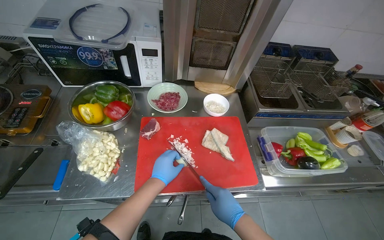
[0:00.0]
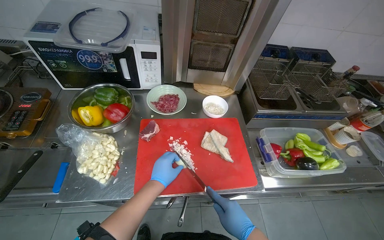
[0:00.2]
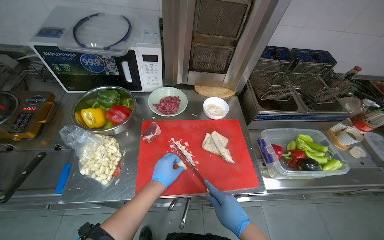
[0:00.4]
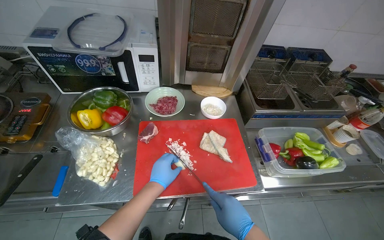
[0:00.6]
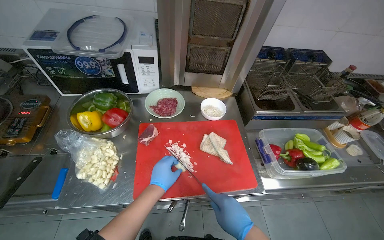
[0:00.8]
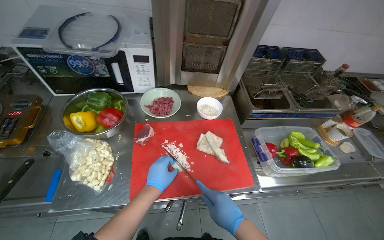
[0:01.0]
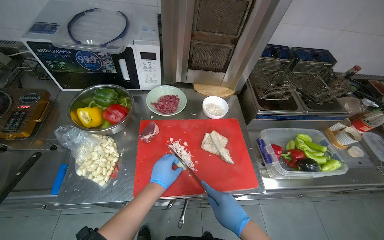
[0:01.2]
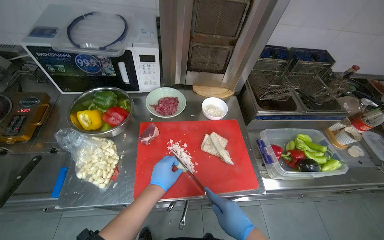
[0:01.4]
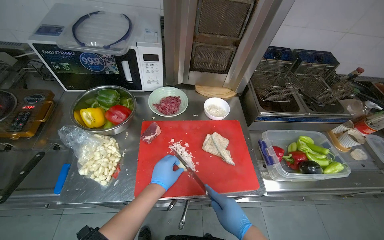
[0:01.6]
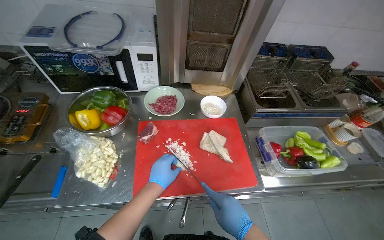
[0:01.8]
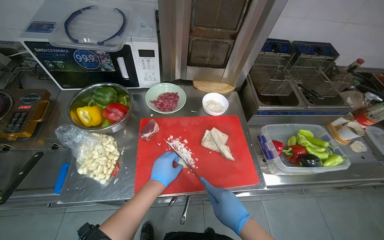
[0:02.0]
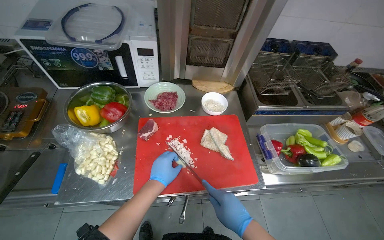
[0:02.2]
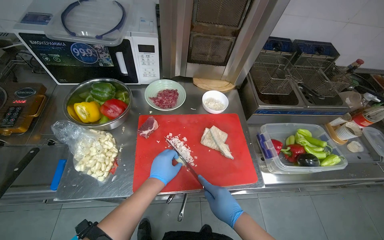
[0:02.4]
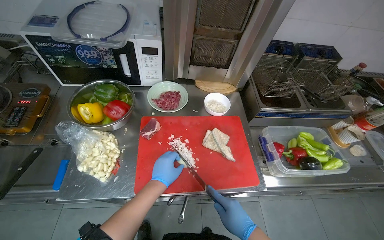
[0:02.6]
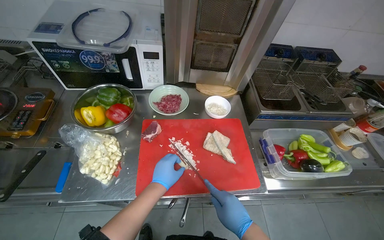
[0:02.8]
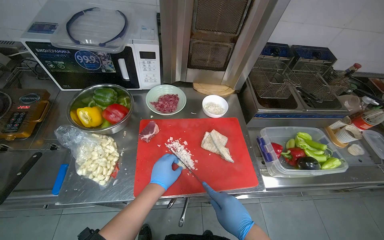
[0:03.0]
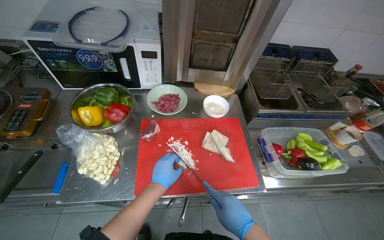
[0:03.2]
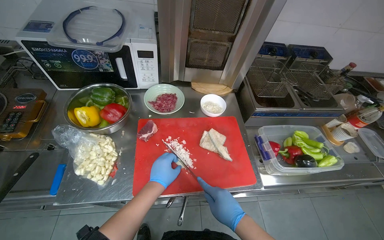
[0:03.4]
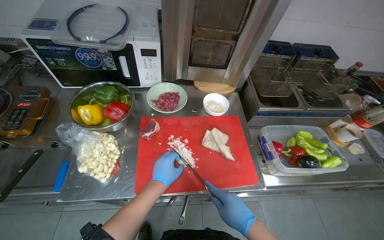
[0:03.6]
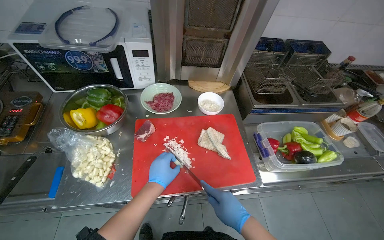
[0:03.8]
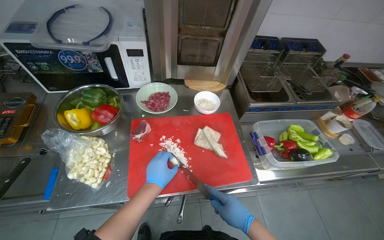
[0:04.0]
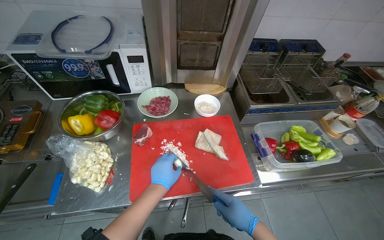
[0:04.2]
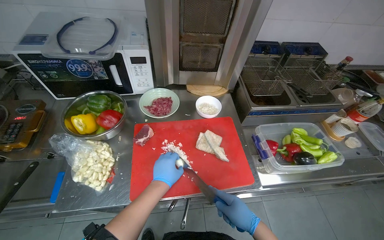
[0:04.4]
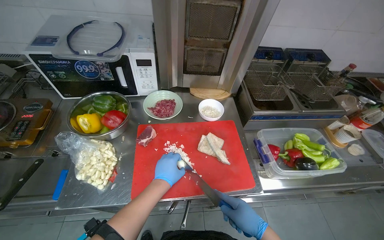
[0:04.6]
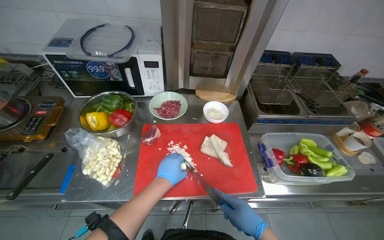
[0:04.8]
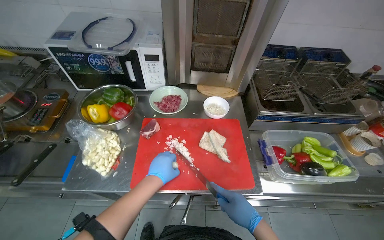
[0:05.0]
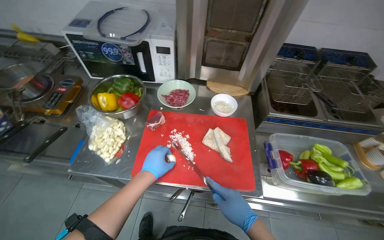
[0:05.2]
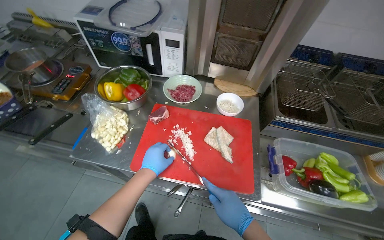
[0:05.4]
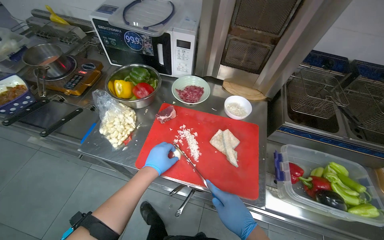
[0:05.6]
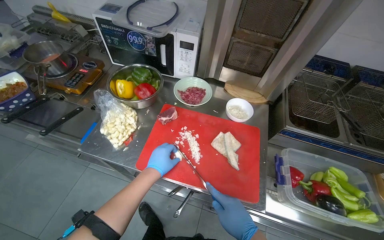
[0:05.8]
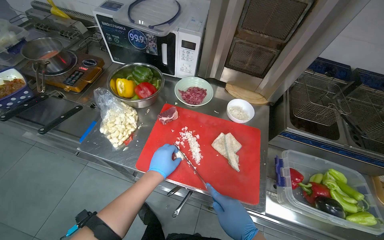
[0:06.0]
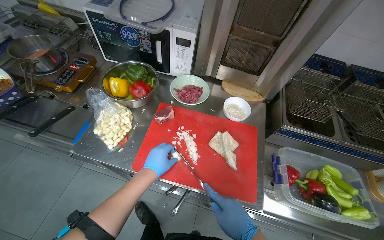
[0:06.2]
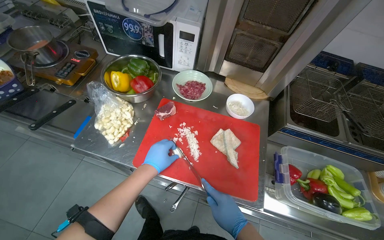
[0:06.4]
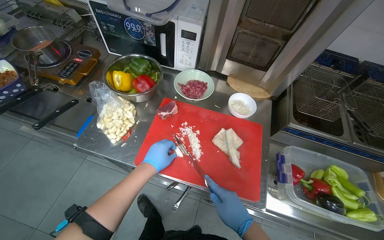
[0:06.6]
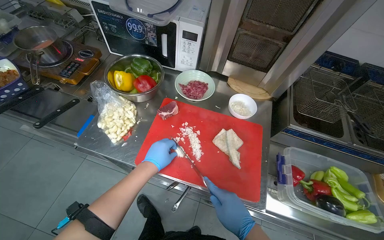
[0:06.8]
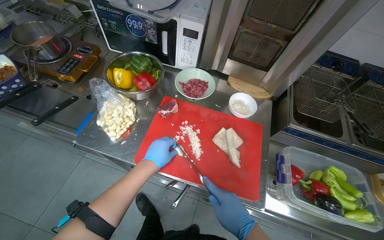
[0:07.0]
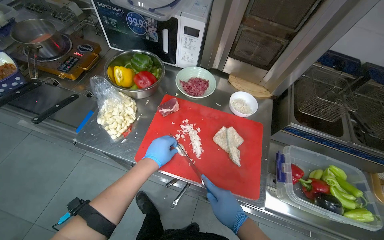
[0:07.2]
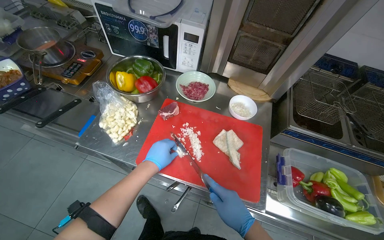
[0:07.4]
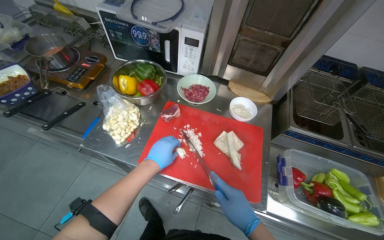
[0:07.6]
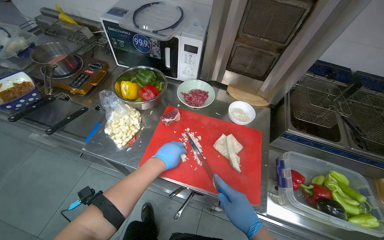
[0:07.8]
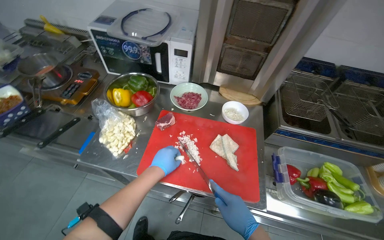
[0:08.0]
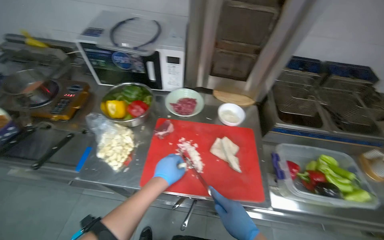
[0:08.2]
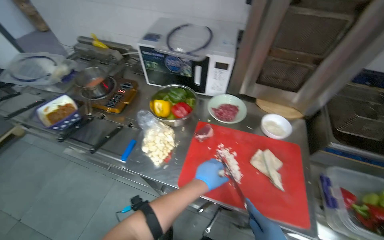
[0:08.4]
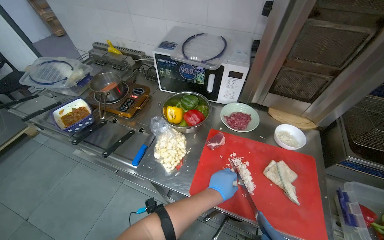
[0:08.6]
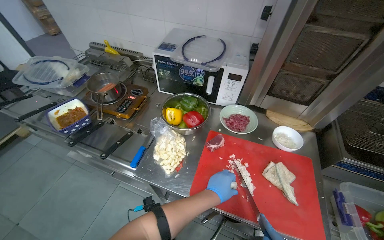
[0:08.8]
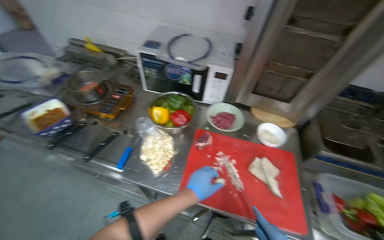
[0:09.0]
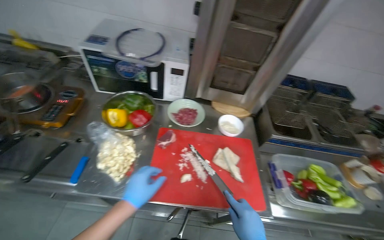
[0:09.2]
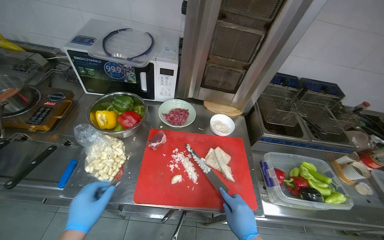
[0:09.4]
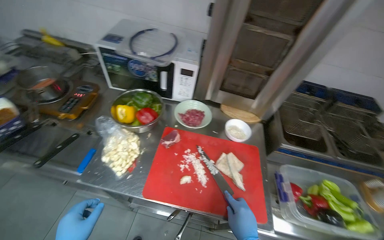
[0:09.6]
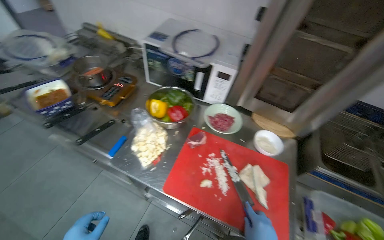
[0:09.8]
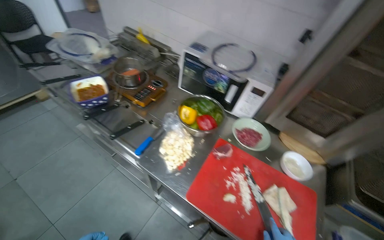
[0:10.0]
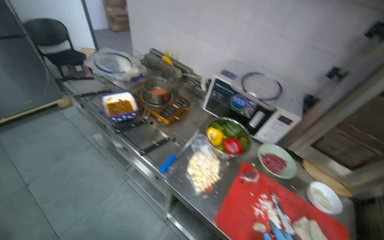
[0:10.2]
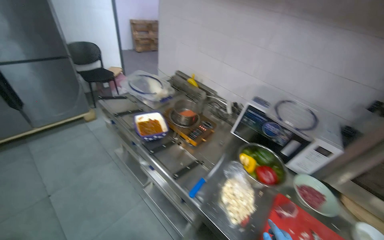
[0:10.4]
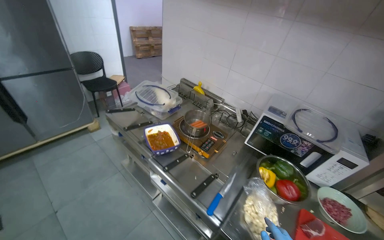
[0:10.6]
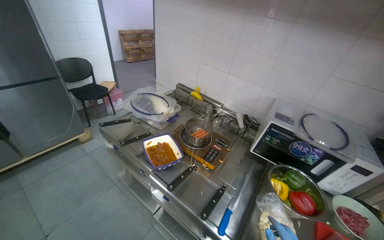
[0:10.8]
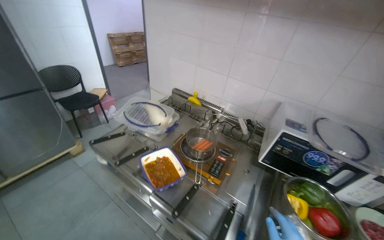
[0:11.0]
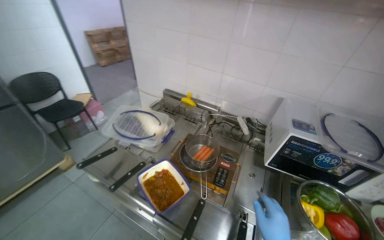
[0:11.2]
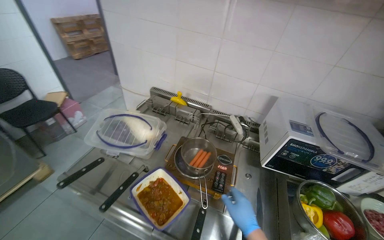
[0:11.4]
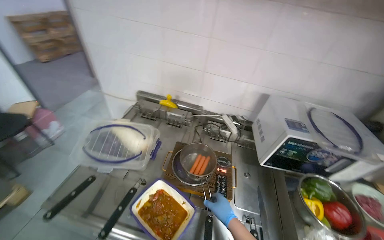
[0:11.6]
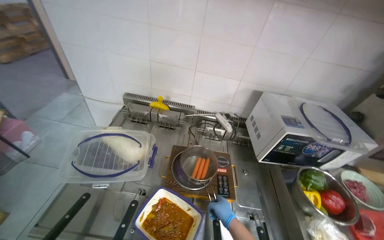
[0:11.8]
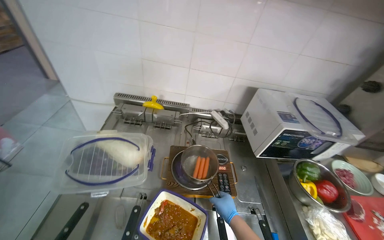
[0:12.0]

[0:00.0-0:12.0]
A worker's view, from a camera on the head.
Job: preparing food.
The whole recording: Chopping onions on cutting board. The worker chops onions on a red cutting board and performs other kitchen tasks in between.
0:00.0 to 0:04.4: The hands make small movements and keep their place.
0:04.4 to 0:06.0: The head turns to the left by about 25 degrees.
0:06.0 to 0:07.6: The hands are busy where they are.
0:09.0 to 0:10.4: The wearer's head swings about 25 degrees to the left. The camera pitches upward, by approximately 15 degrees.
0:10.4 to 0:12.0: The wearer moves approximately 70 cm. The head rotates about 40 degrees to the right.

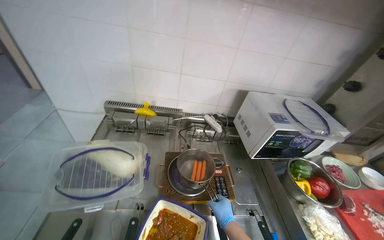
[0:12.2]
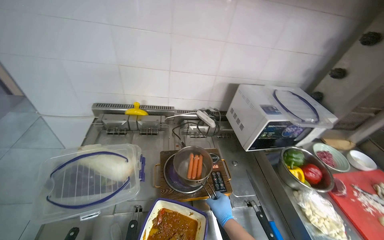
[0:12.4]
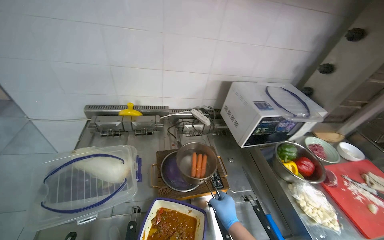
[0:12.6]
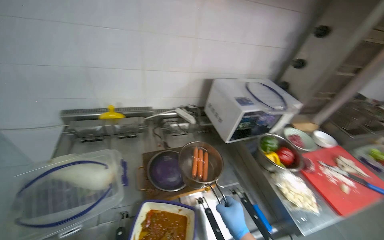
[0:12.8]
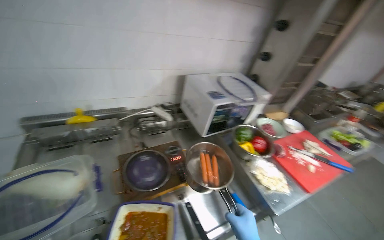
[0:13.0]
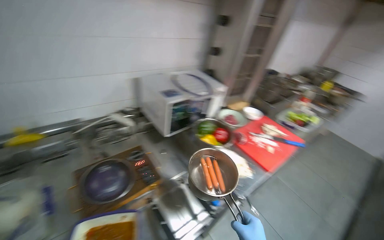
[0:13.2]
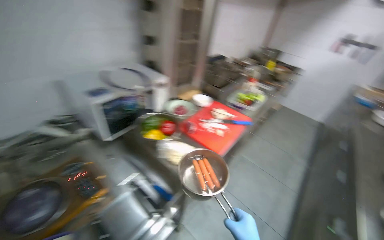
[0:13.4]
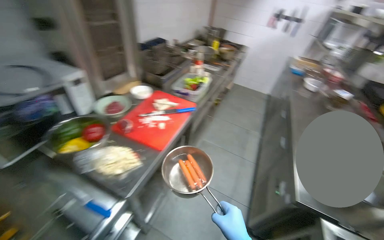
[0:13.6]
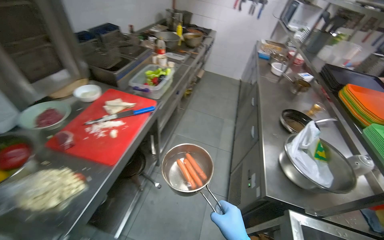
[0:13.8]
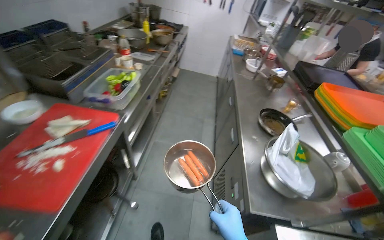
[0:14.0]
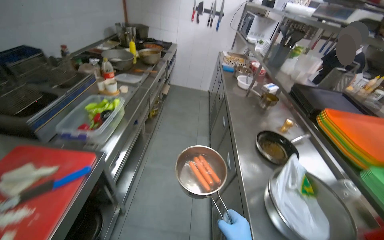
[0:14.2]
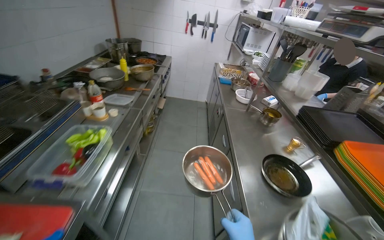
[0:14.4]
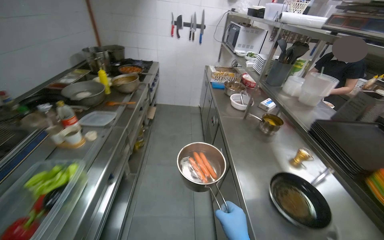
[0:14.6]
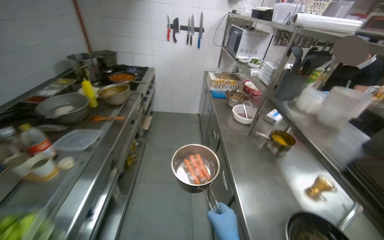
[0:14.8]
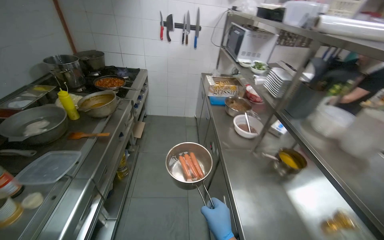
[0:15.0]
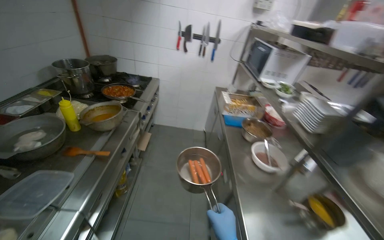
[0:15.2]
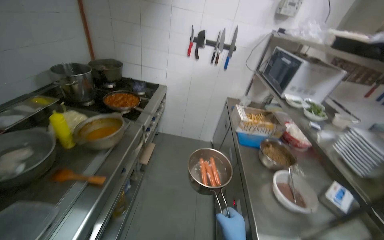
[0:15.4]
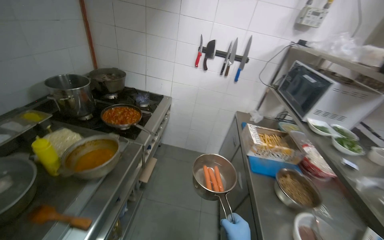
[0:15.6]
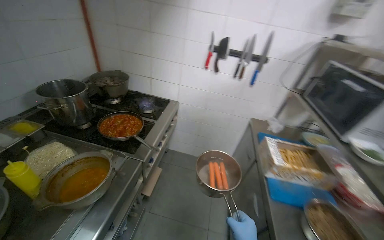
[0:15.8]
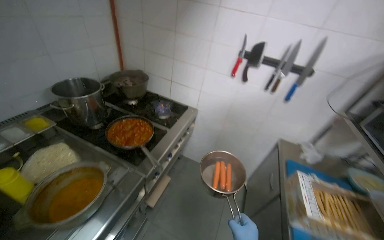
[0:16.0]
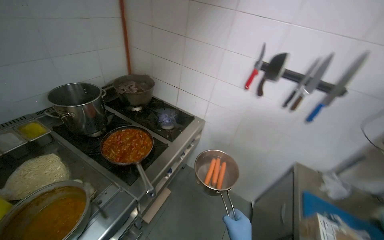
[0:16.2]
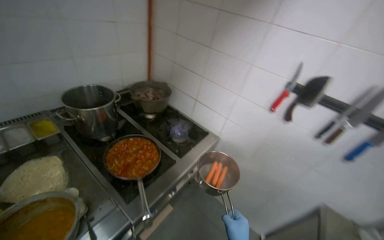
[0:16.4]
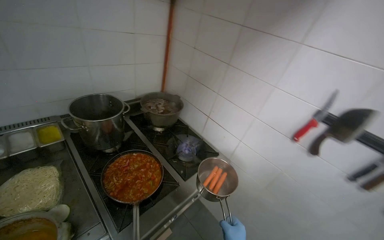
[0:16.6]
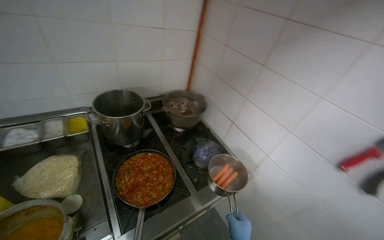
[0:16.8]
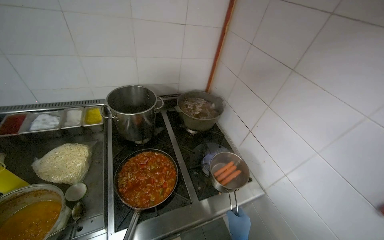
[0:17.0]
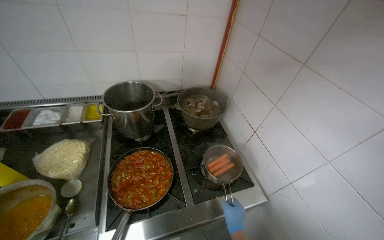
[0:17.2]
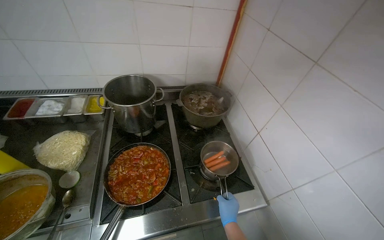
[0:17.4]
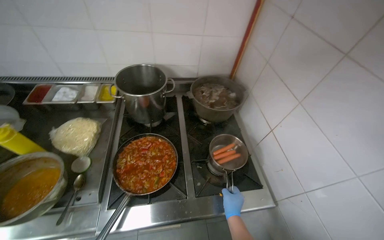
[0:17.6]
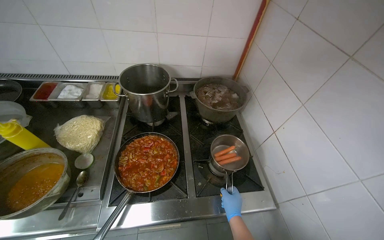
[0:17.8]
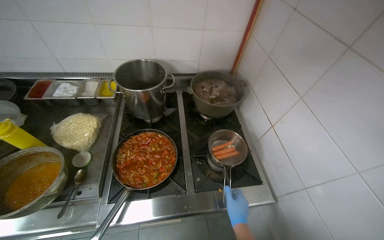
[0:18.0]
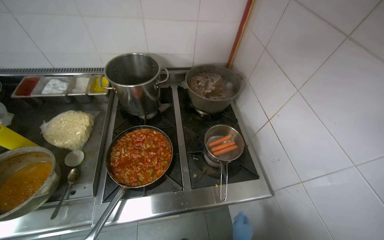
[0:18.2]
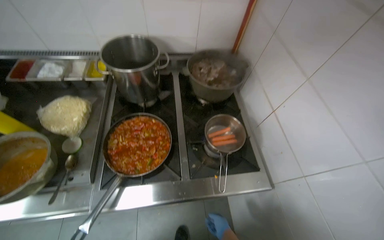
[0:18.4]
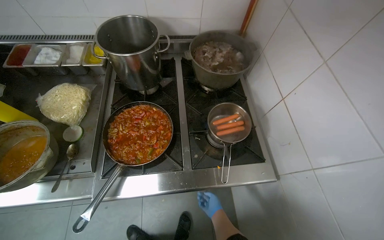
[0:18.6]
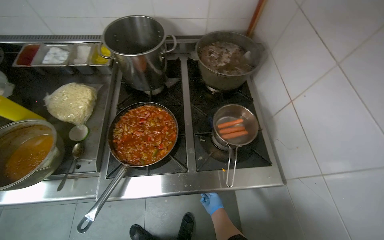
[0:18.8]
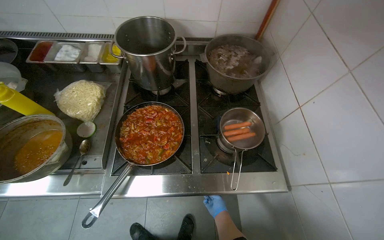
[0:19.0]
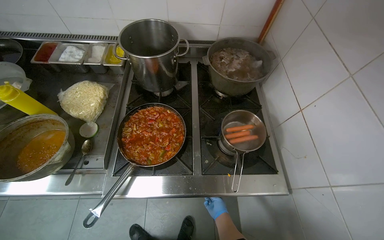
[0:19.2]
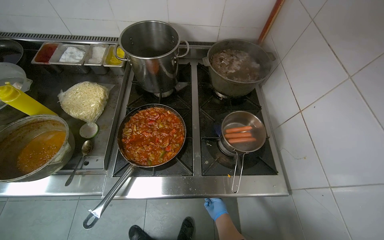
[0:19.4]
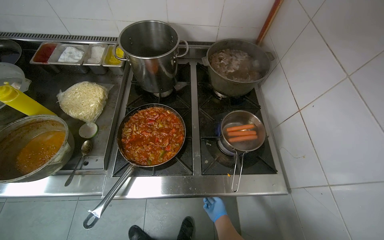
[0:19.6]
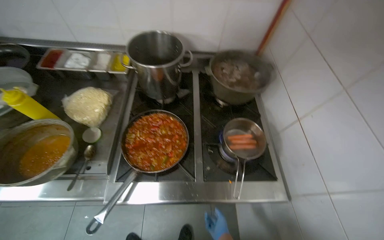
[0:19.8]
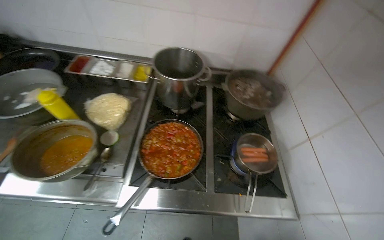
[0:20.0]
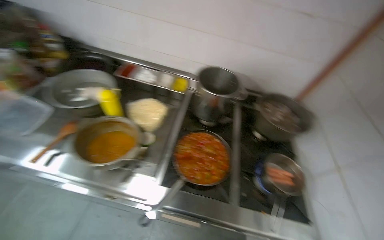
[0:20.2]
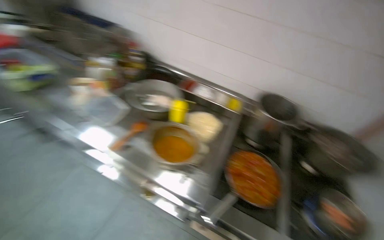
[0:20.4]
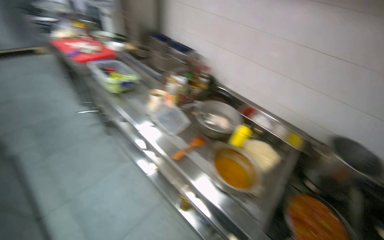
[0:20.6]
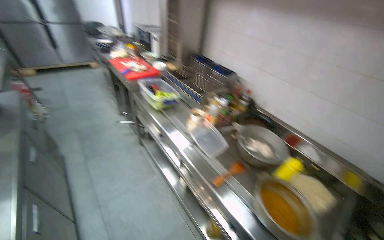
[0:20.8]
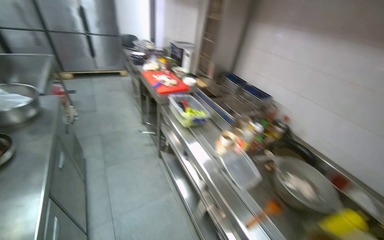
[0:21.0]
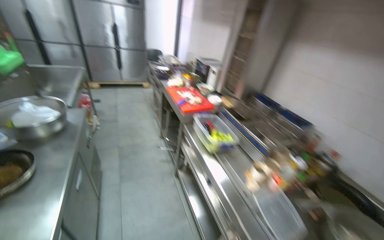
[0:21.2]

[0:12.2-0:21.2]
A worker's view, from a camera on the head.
Job: preparing food.
The whole recording: Chopping onions on cutting board. The worker chops onions on a red cutting board and performs other kitchen tasks in between.
0:12.2 to 0:13.8: The wearer moves about 70 cm. The wearer's head swings roughly 70 degrees to the right. The view tilts roughly 15 degrees downward.
0:13.8 to 0:15.2: The wearer moves some 1.5 m.
0:15.2 to 0:16.6: The camera travels approximately 1 m. The head rotates roughly 45 degrees to the left.
0:16.6 to 0:18.2: The head rotates some 35 degrees to the left.
0:19.8 to 0:21.2: The head travels some 1 m. The wearer's head swings roughly 65 degrees to the left. The view tilts some 35 degrees upward.
